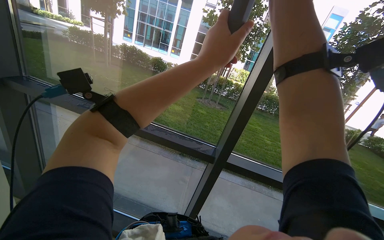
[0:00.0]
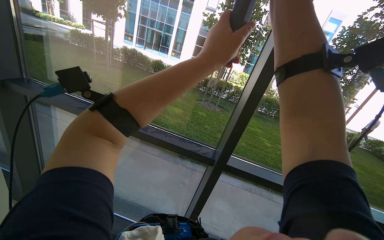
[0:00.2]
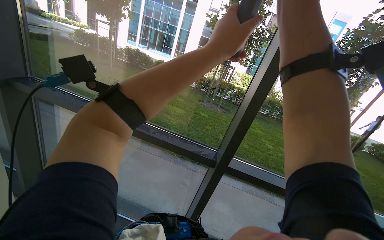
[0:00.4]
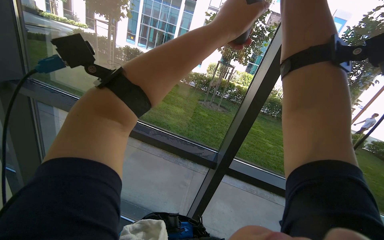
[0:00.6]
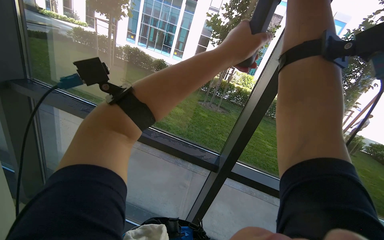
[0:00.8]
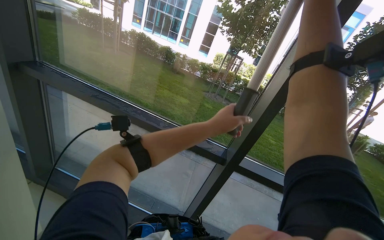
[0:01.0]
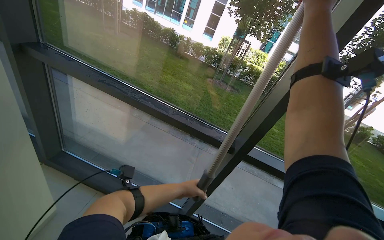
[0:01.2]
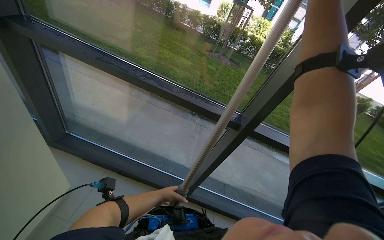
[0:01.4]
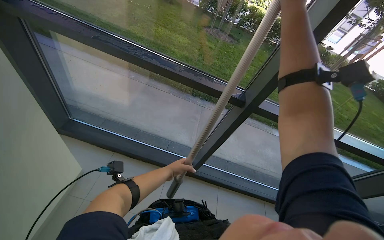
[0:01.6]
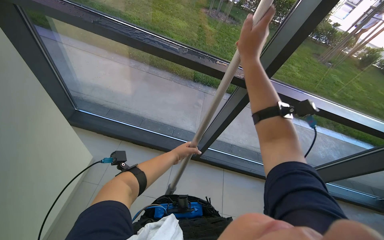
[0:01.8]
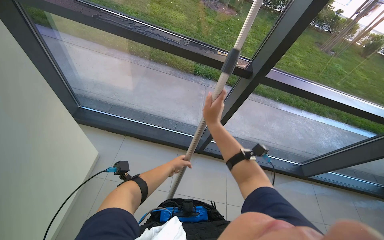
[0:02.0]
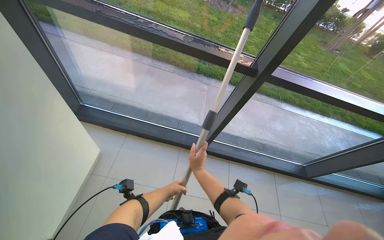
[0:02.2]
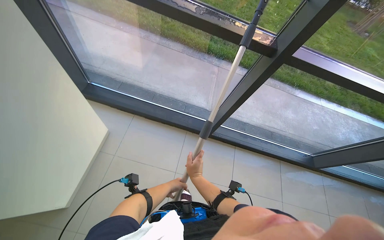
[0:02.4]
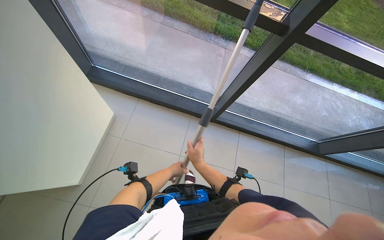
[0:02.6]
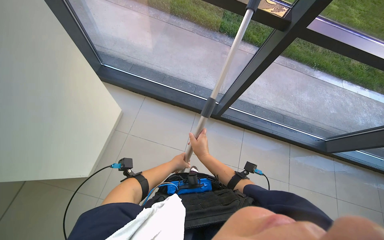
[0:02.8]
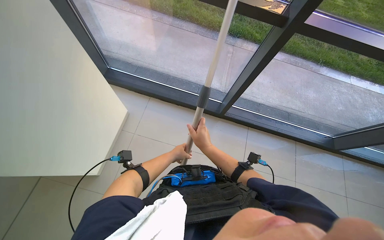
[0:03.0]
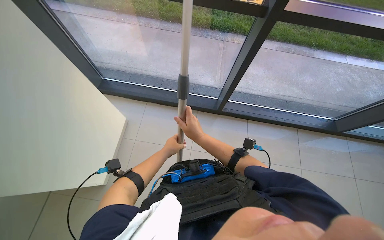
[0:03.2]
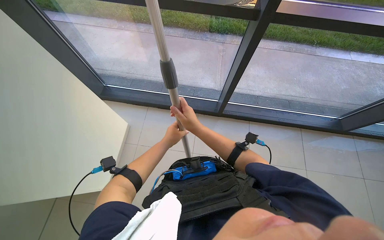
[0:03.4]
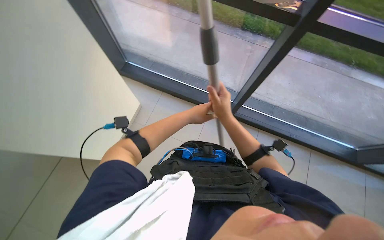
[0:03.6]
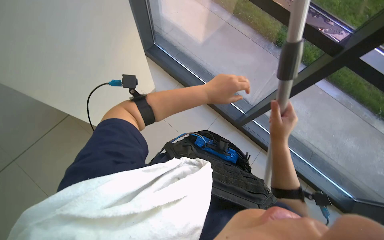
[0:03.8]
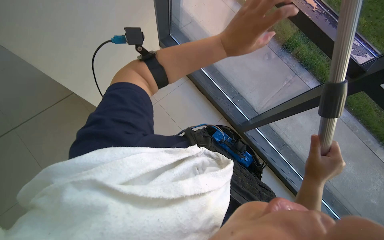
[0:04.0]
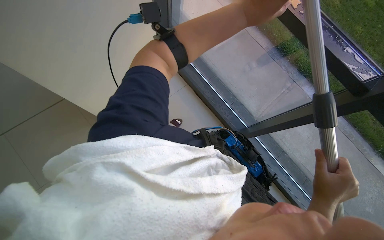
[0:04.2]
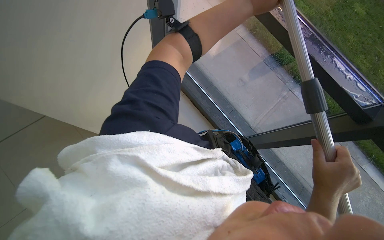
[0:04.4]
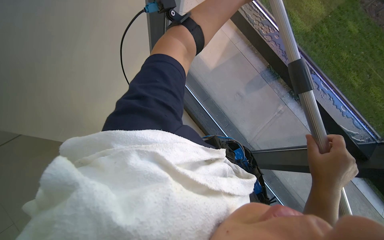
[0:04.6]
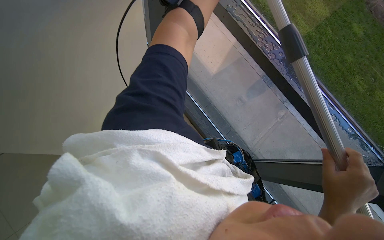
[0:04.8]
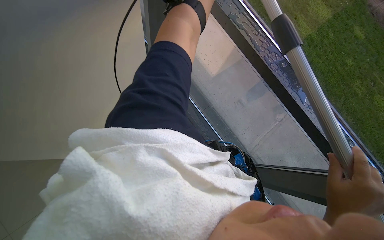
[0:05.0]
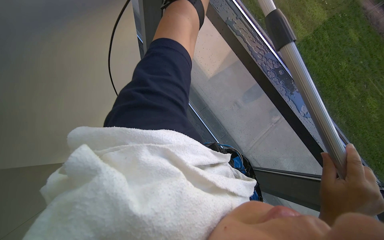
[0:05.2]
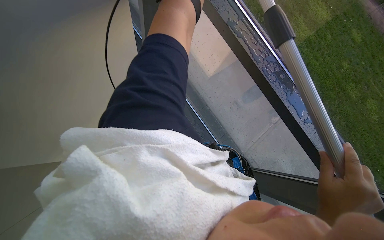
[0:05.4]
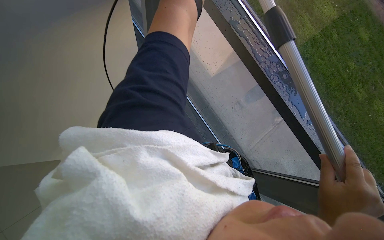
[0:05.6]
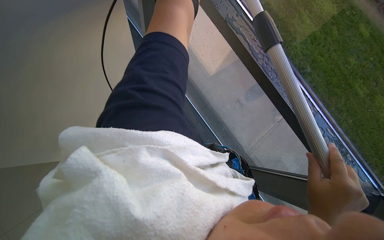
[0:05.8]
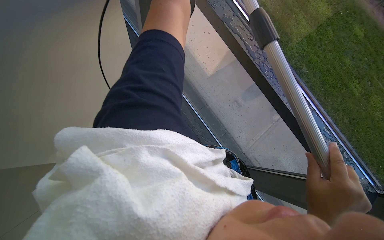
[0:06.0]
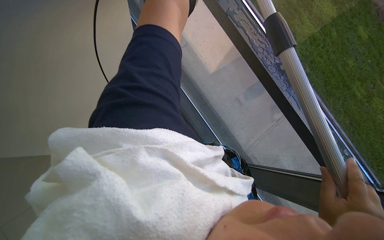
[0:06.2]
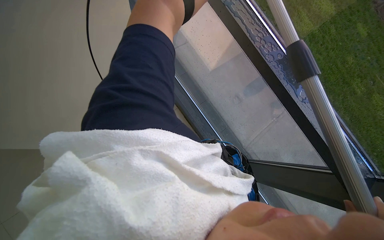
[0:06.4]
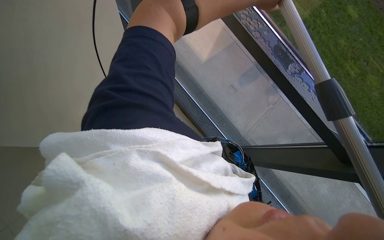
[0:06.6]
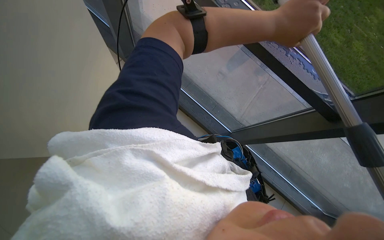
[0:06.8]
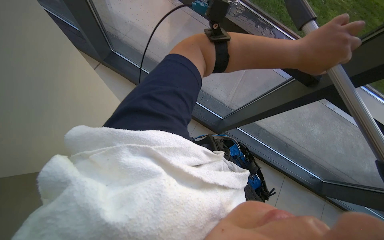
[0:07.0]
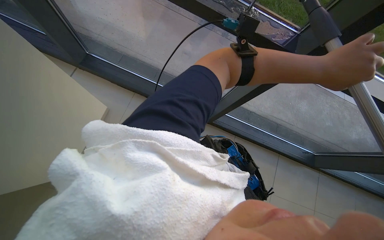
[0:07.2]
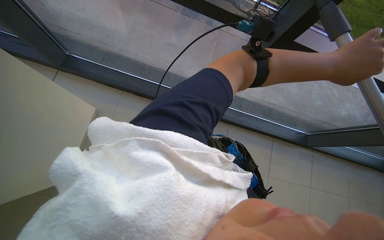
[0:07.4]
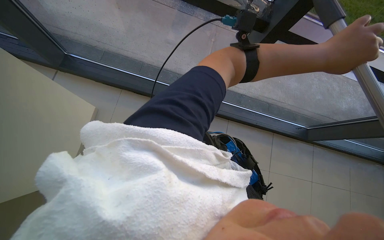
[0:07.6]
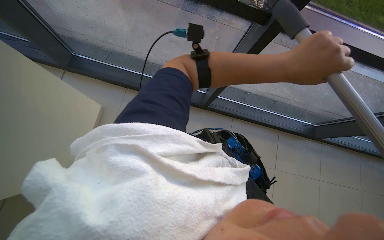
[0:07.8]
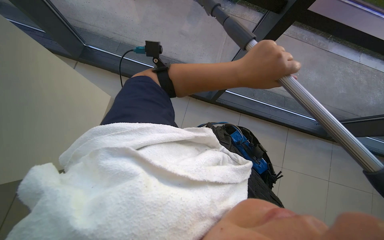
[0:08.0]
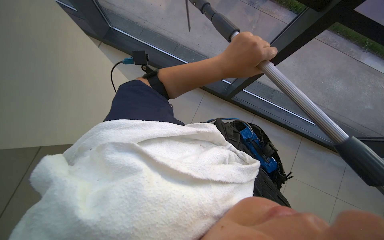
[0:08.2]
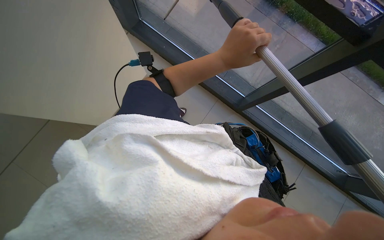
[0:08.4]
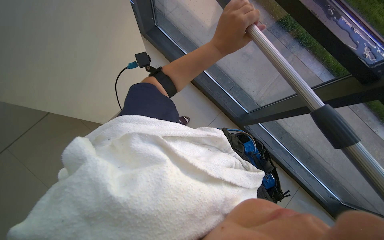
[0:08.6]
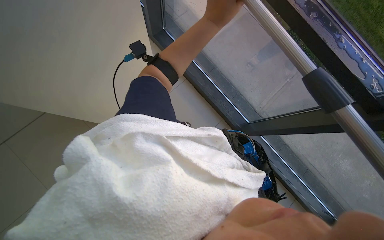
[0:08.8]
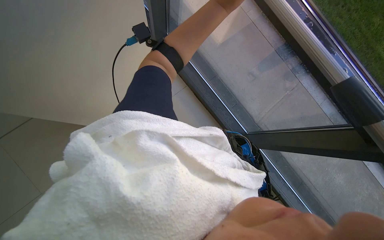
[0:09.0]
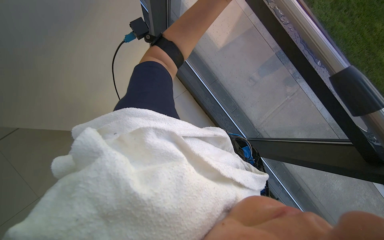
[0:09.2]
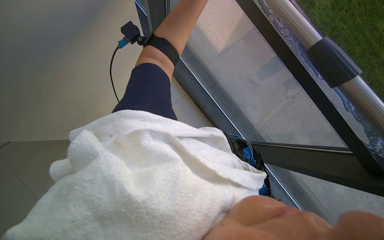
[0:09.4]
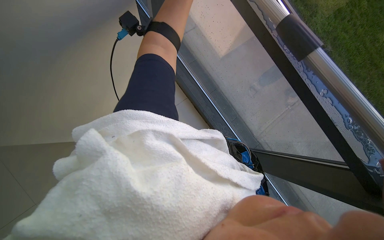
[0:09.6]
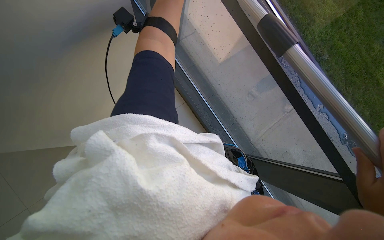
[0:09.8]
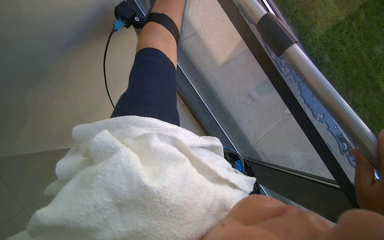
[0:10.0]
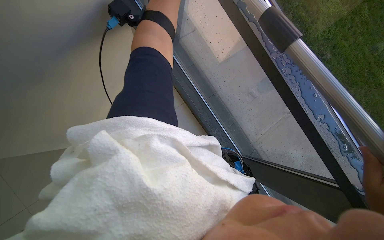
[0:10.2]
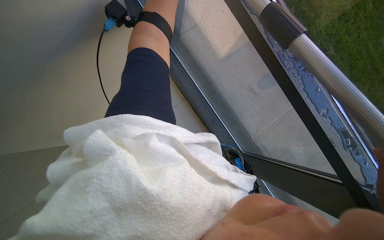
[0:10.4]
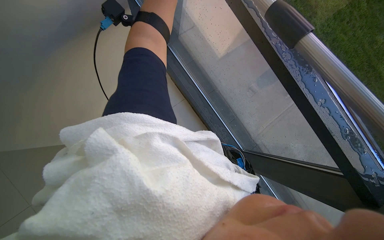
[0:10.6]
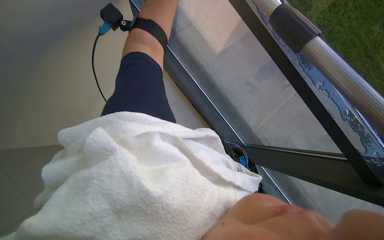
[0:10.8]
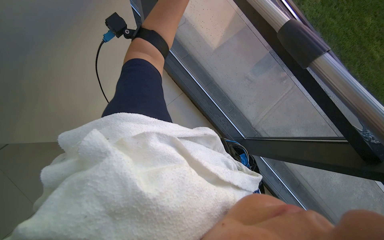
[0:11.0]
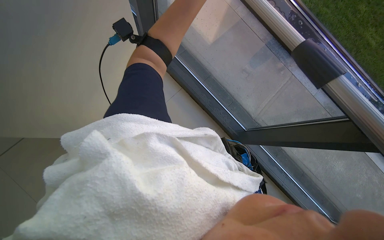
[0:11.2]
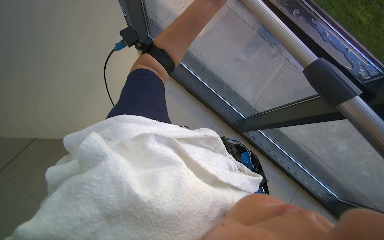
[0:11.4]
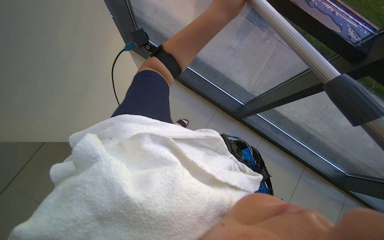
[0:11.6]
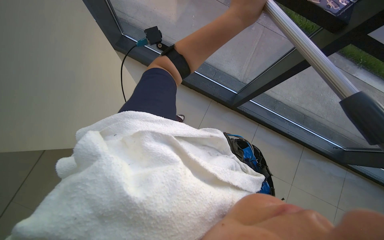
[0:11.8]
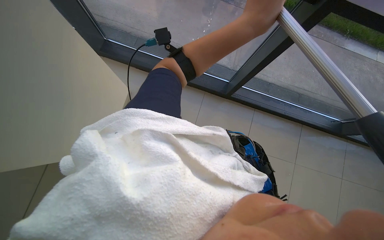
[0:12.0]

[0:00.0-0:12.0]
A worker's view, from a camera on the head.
Job: cleaning windows.
The whole recording: Cleaning windows. The worker cleans the windows using a pole and wipes the frames with a cloth.
0:00.0 to 0:01.6: The wearer looks about 25 degrees further downward.
0:01.6 to 0:03.0: The view tilts roughly 20 degrees downward.
0:03.0 to 0:04.4: The scene turns approximately 35 degrees clockwise in the picture. The right hand heads to the right, covering roughly 20 cm.
0:06.0 to 0:07.6: The scene rotates counterclockwise by about 30 degrees.
0:07.6 to 0:09.0: The wearer's head swings some 40 degrees to the left.
0:10.4 to 0:12.0: Everything in view rotates about 35 degrees counterclockwise.

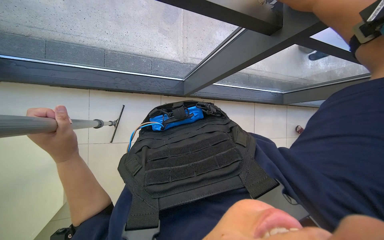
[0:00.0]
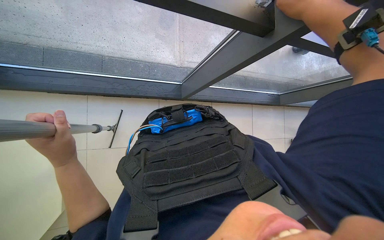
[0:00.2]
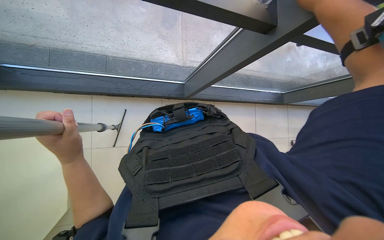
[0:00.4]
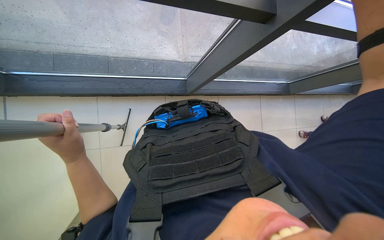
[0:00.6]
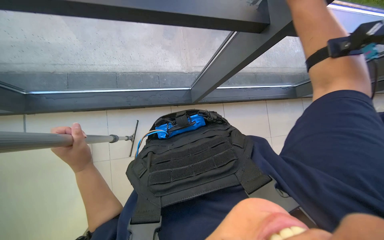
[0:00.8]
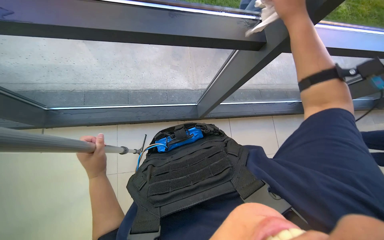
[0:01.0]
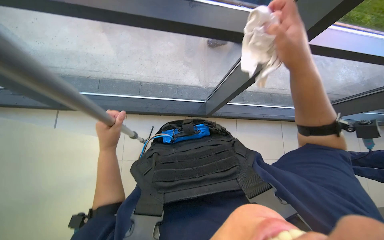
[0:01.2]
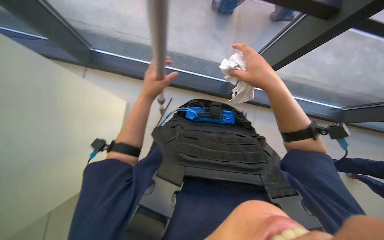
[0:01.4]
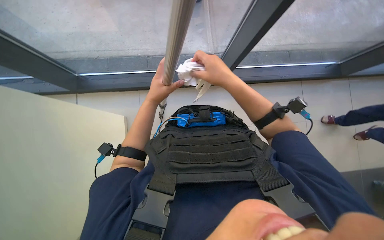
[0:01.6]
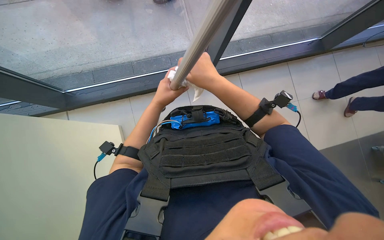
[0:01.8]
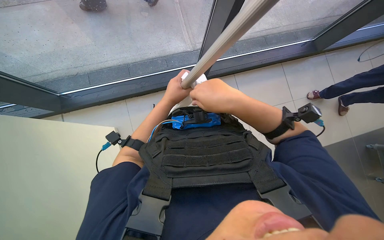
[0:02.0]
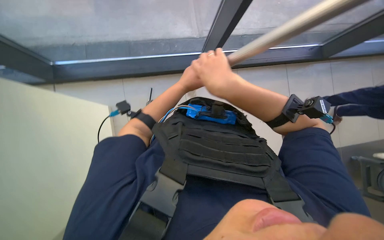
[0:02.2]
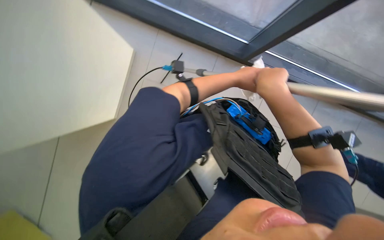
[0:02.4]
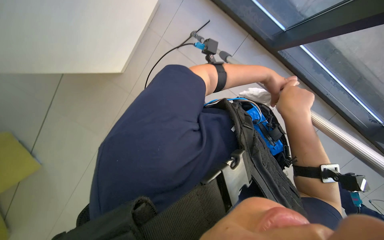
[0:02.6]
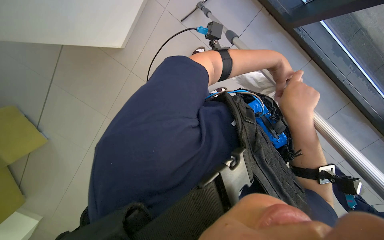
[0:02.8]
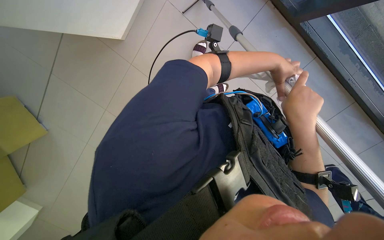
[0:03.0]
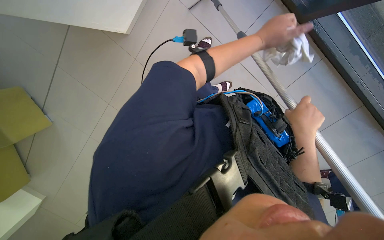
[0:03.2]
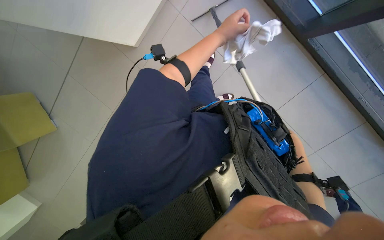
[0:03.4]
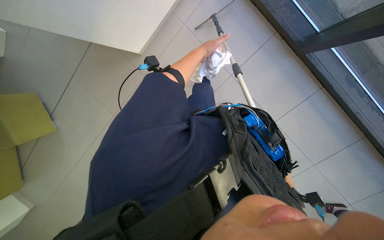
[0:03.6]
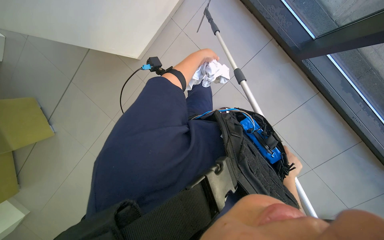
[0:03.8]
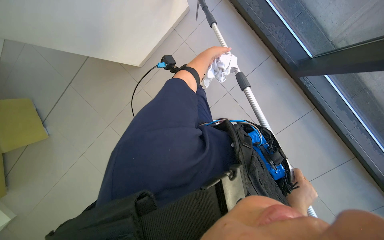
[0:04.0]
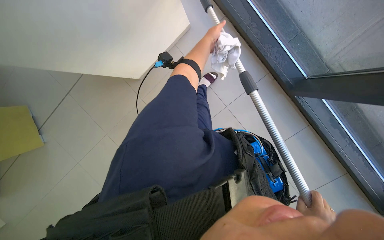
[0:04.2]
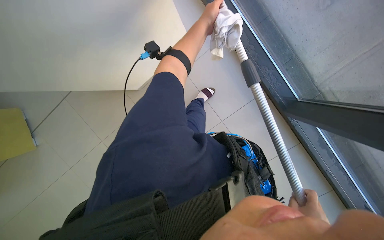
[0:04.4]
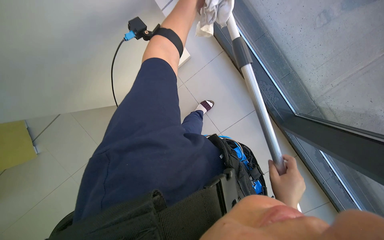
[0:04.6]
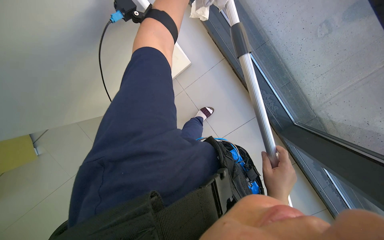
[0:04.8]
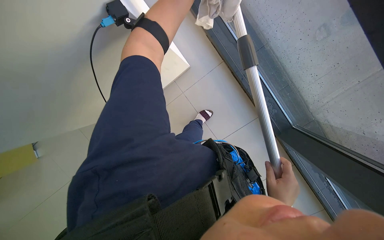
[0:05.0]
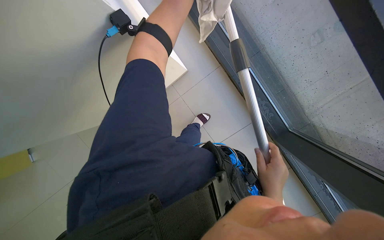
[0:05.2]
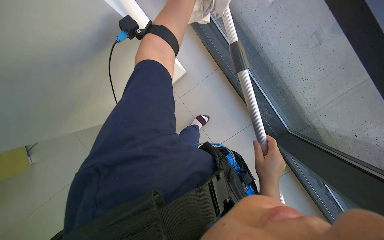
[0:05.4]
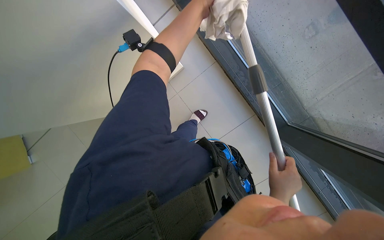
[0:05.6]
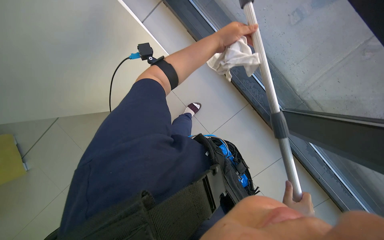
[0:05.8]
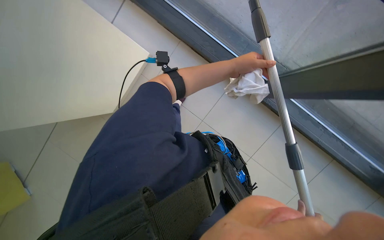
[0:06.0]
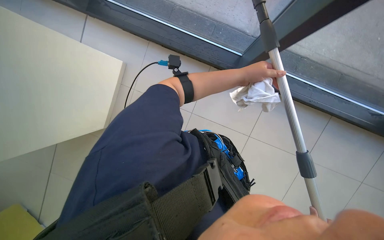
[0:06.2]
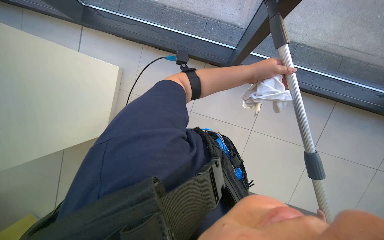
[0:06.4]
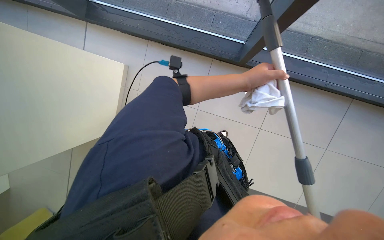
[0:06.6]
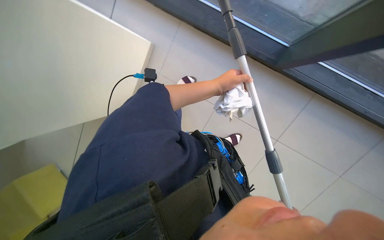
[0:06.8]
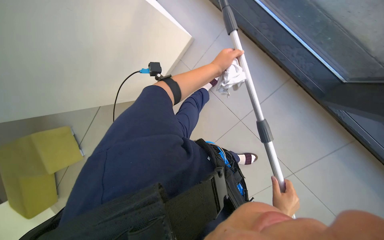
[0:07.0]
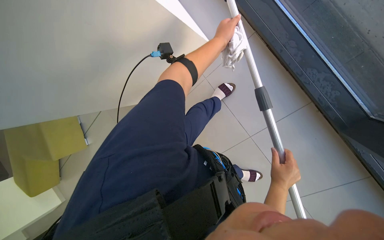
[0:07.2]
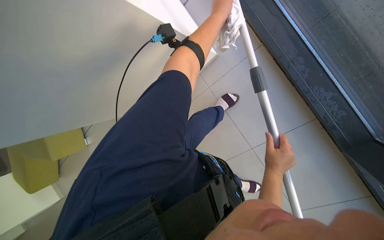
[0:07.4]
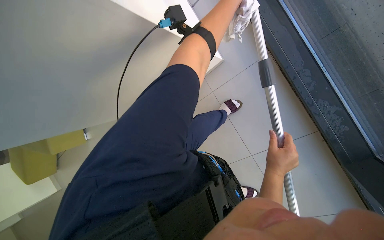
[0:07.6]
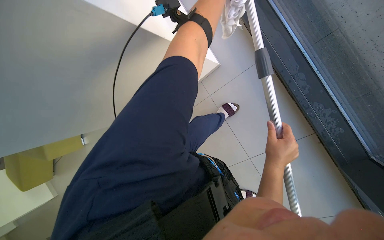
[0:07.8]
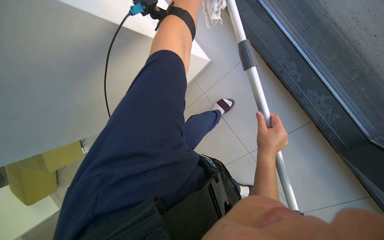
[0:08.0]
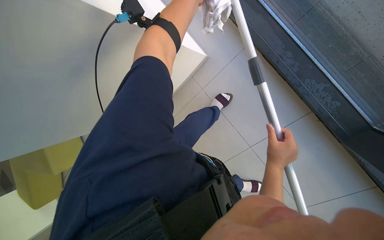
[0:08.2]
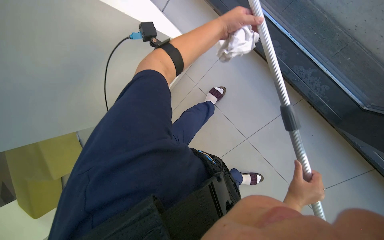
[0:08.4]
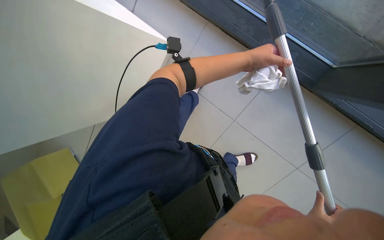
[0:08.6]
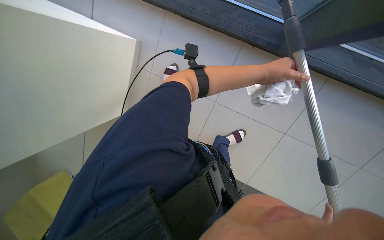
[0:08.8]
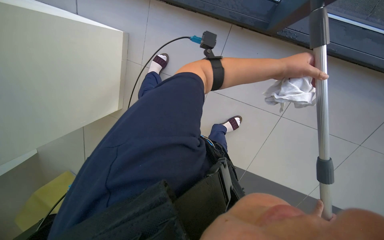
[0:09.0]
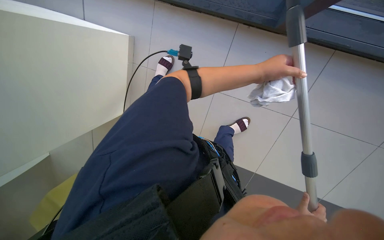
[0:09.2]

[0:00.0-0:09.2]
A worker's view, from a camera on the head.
Job: cleaning windows.
The whole recording: Cleaning windows. The worker cleans the windows using a pole and wipes the frames with a cloth.
0:00.0 to 0:01.6: The view pans to the left by some 15 degrees. The left hand heads up the picture and to the right, covering roughly 15 cm.
0:01.6 to 0:03.0: The view tilts approximately 15 degrees downward. Everything in view rotates roughly 40 degrees clockwise.
0:03.0 to 0:04.6: The view tips upward by about 25 degrees.
